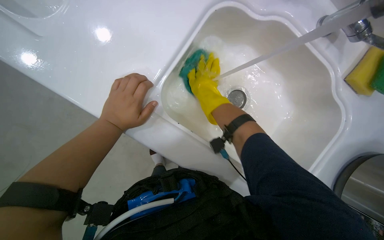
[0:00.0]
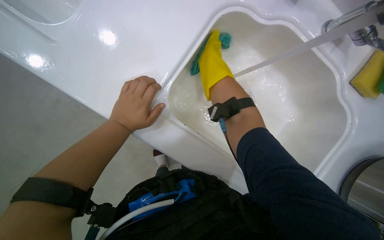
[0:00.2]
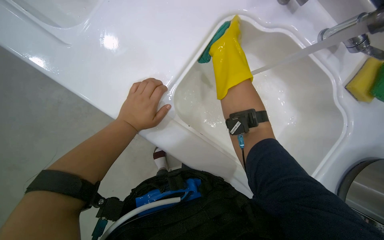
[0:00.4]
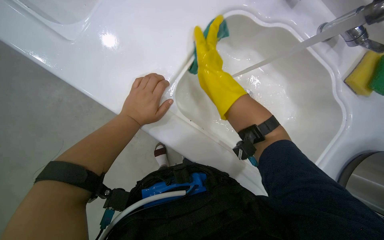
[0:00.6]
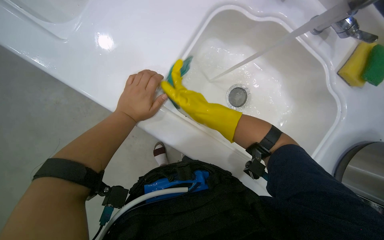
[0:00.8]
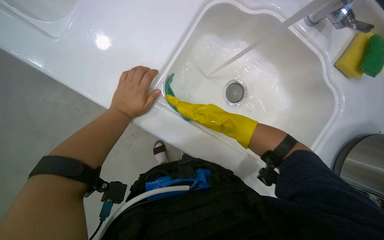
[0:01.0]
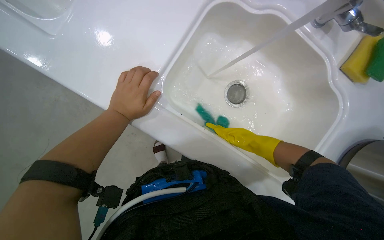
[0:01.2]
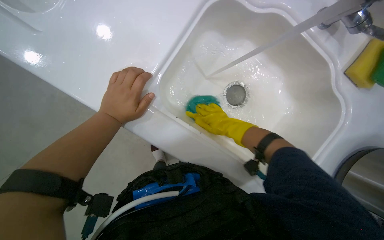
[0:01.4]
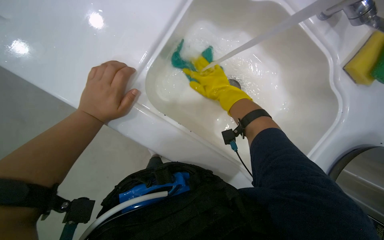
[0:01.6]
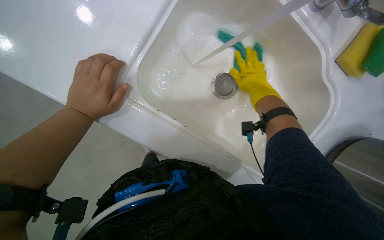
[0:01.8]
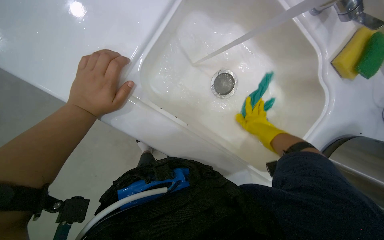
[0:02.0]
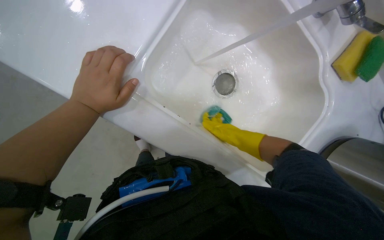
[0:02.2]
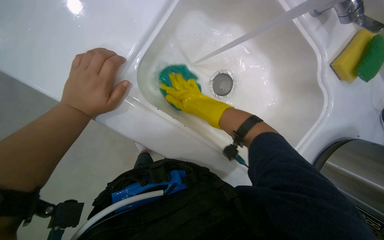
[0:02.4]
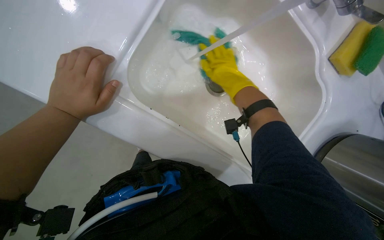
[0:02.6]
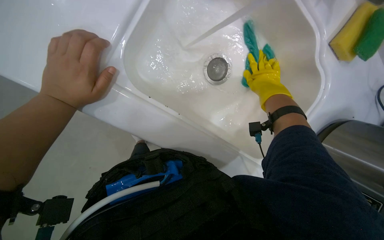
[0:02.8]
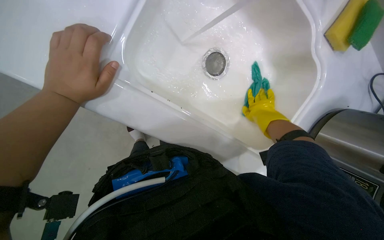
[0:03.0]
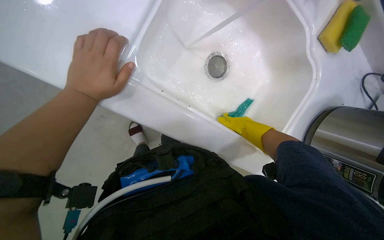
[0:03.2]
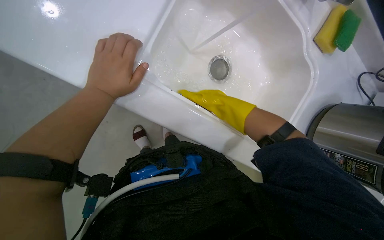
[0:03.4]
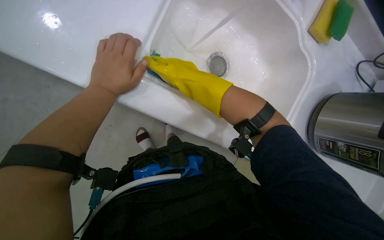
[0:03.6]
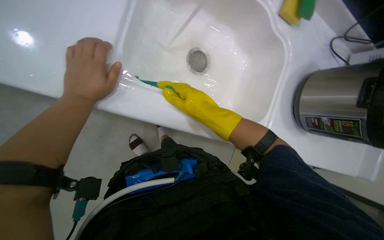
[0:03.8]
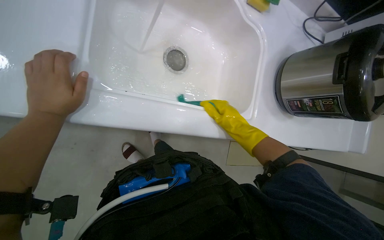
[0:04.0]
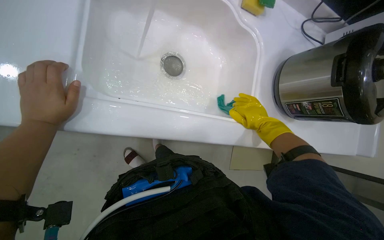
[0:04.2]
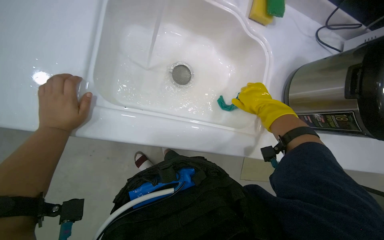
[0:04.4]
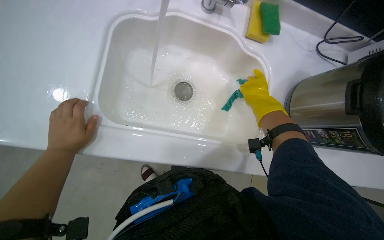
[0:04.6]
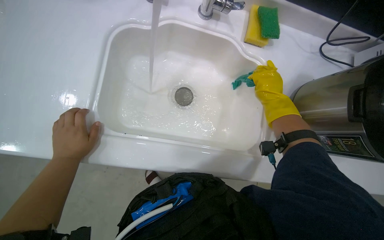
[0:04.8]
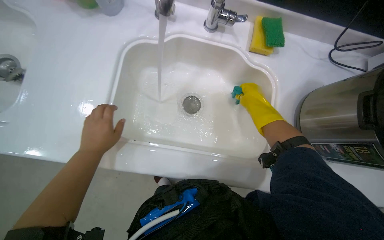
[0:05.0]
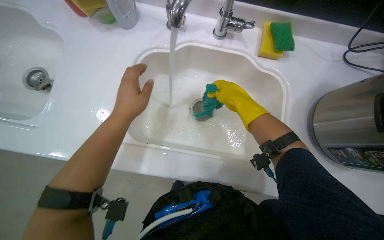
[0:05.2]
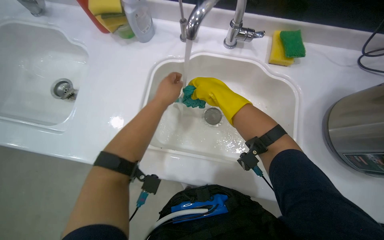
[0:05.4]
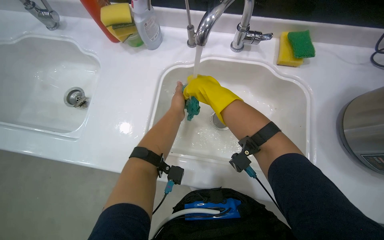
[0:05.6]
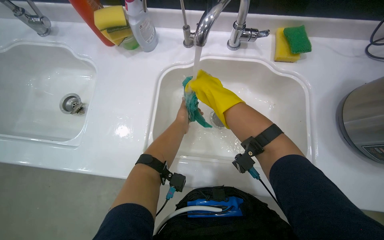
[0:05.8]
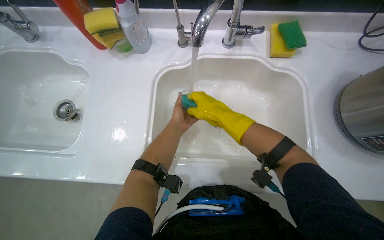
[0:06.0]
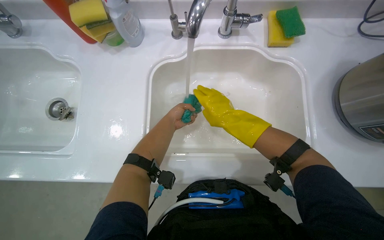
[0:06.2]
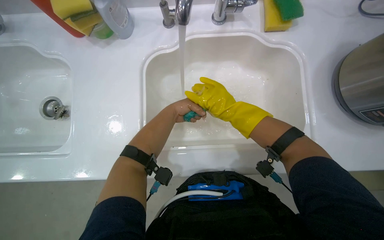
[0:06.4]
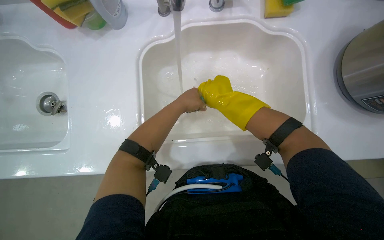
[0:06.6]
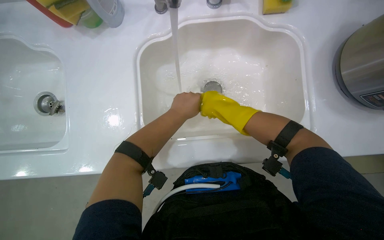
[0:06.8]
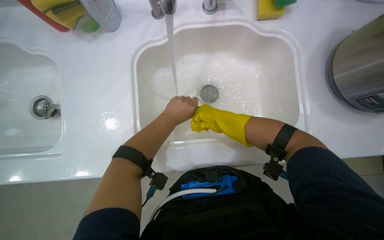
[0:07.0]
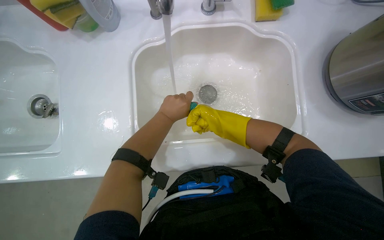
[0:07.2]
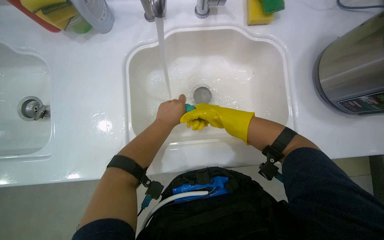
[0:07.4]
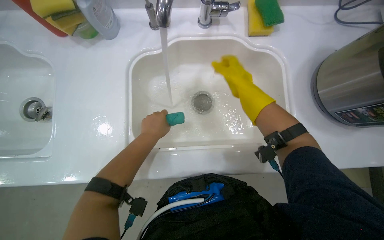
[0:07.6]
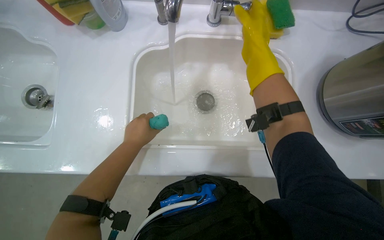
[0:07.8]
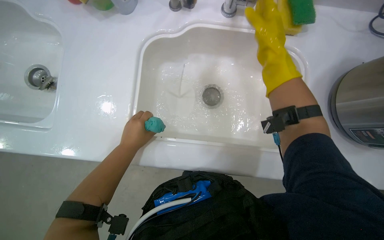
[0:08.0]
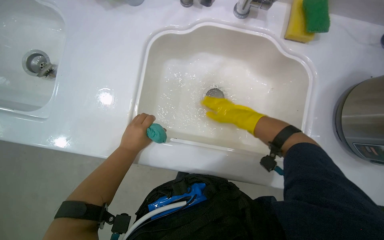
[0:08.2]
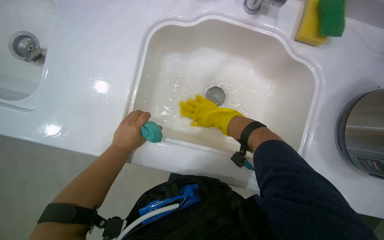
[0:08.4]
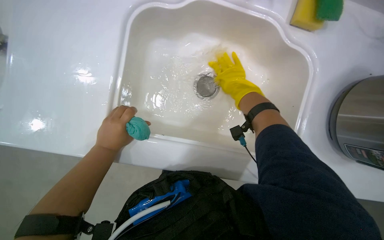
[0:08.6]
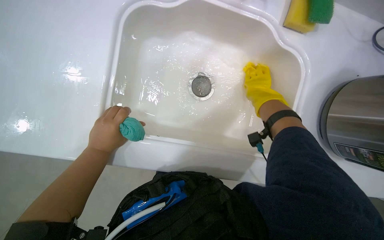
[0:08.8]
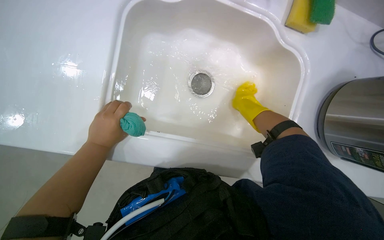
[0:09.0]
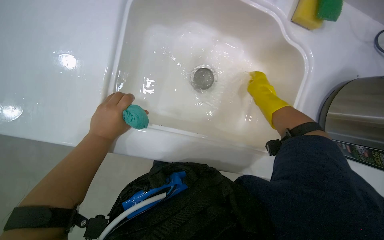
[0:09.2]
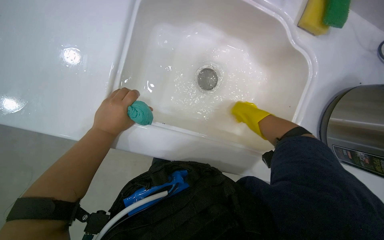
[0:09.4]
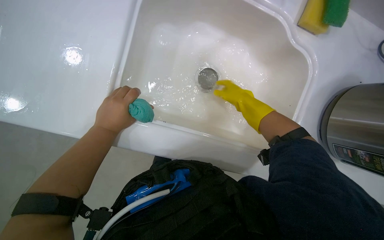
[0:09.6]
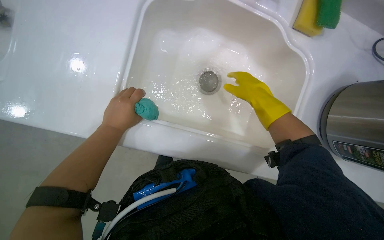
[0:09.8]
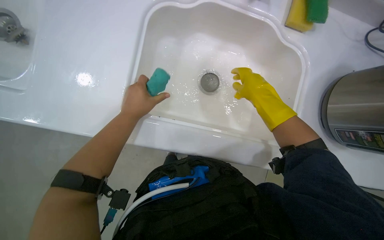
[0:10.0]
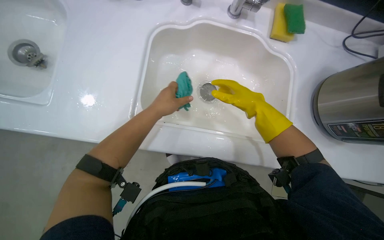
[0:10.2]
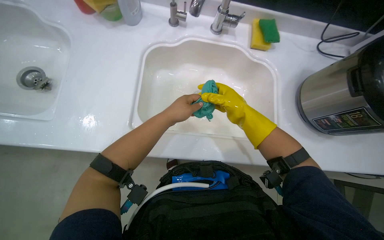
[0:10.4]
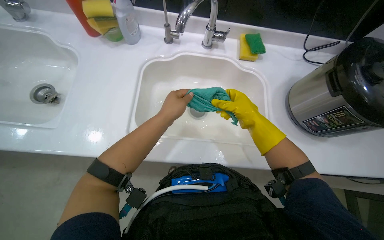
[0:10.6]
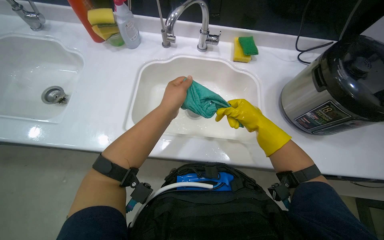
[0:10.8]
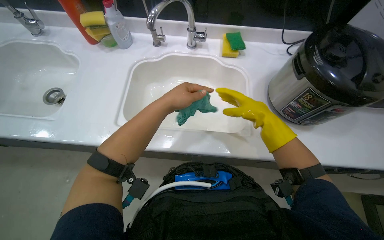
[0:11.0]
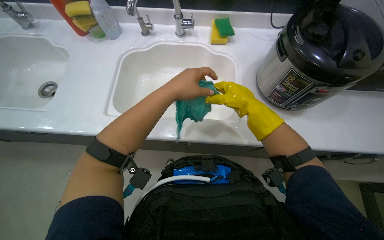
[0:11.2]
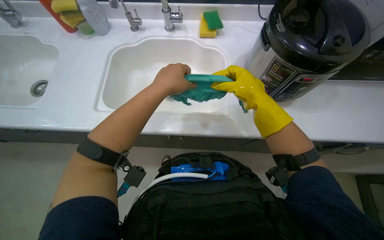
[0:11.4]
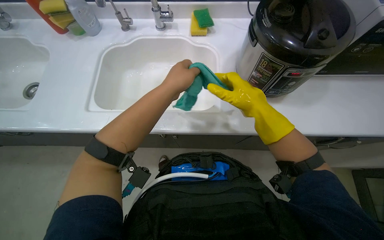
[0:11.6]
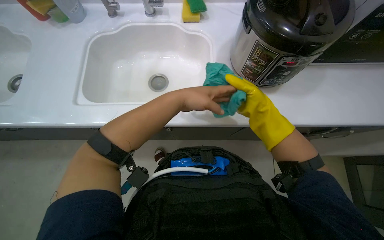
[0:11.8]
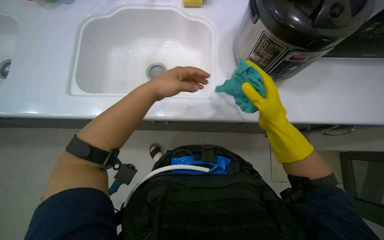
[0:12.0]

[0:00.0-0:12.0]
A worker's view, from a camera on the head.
Job: cleaning kitchen.
The whole recording: Cleaning kitchen counter and sinks. The worker sprays cleaner and wipes down the kitchen counter and both sinks, cleans the sink drains, and disposes of the collected debris.
0:00.0 to 0:01.6: The right hand moves up and down the picture over about 25 cm, changing direction 2 times.
0:01.6 to 0:03.0: The right hand swings left and right, roughly 20 cm each way, with 2 reversals.
0:03.0 to 0:04.4: The right hand moves some 25 cm to the left and comes back.
0:04.4 to 0:06.0: The view swings roughly 20 degrees to the left. The camera pitches upward, by about 15 degrees. The left hand travels to the right by roughly 20 cm. The right hand goes approximately 25 cm to the left.
0:06.0 to 0:07.6: The right hand heads to the right, covering approximately 10 cm, and moves roughly 15 cm farther from the camera and comes back.
0:07.6 to 0:09.0: The left hand moves to the left, about 10 cm; the right hand heads farther from the camera, covering roughly 15 cm.
0:09.0 to 0:10.4: The right hand goes about 15 cm nearer to the camera; the left hand moves to the right, about 15 cm.
0:10.4 to 0:12.0: The left hand is displaced nearer to the camera by some 10 cm. The right hand moves to the right, roughly 20 cm.

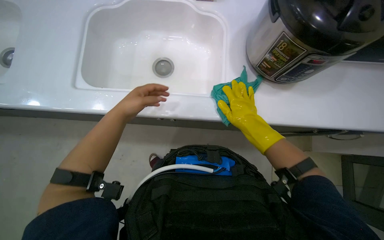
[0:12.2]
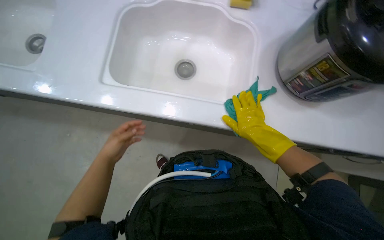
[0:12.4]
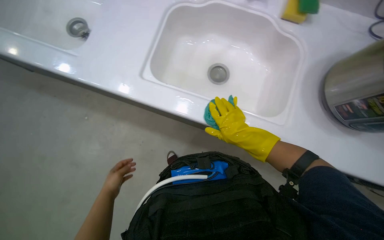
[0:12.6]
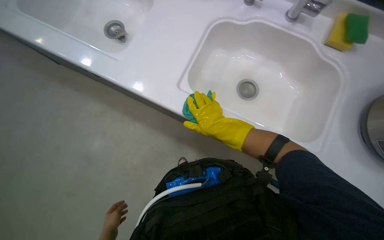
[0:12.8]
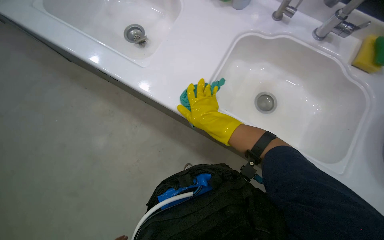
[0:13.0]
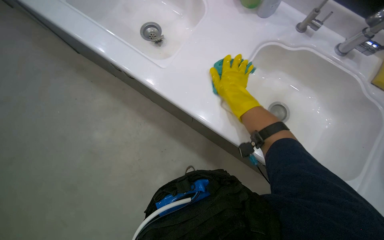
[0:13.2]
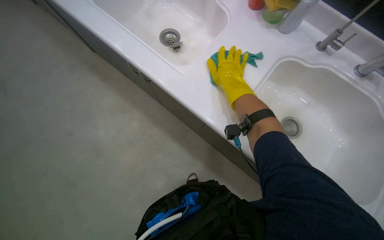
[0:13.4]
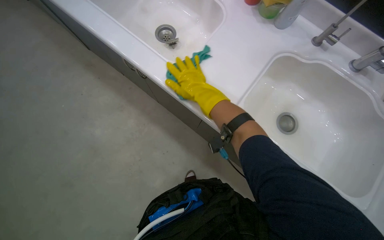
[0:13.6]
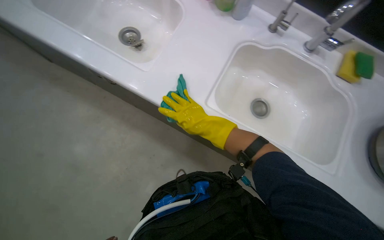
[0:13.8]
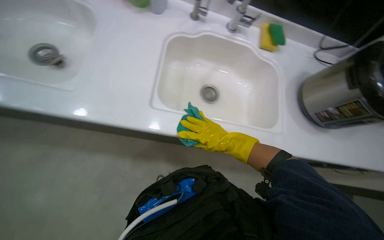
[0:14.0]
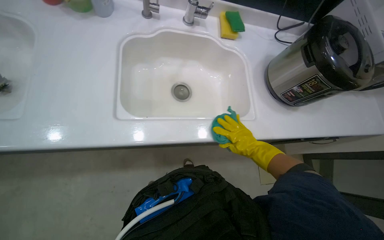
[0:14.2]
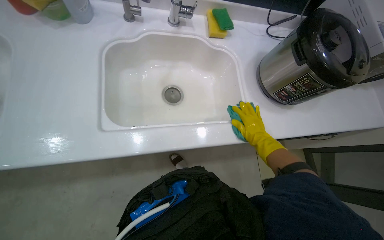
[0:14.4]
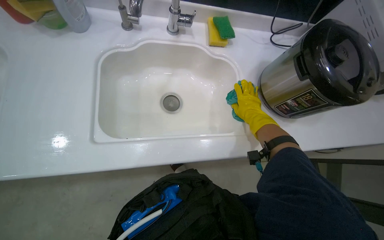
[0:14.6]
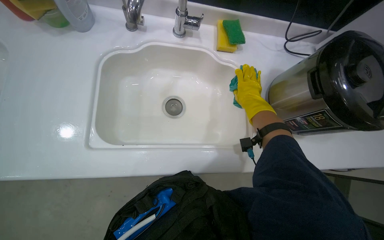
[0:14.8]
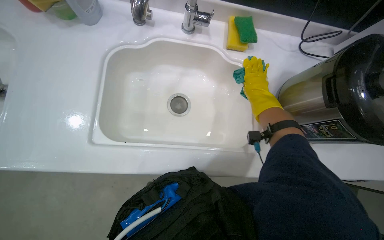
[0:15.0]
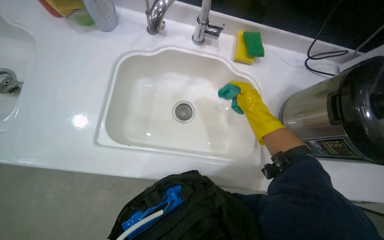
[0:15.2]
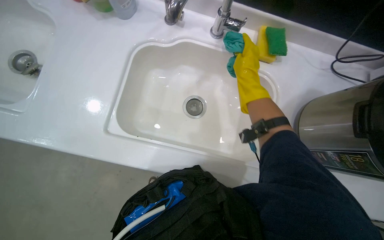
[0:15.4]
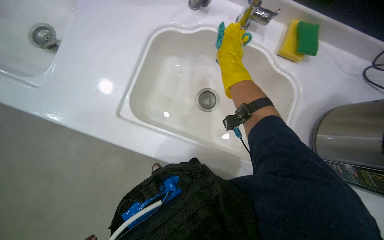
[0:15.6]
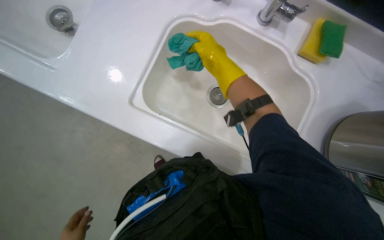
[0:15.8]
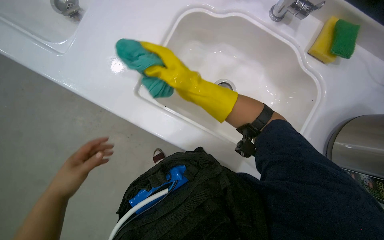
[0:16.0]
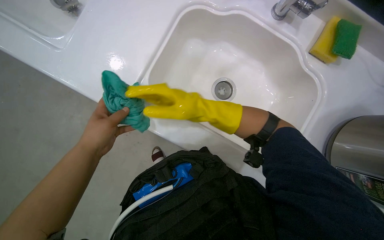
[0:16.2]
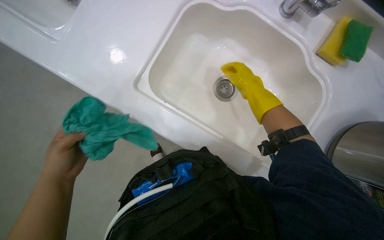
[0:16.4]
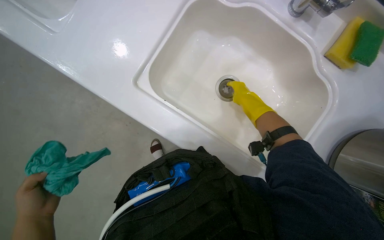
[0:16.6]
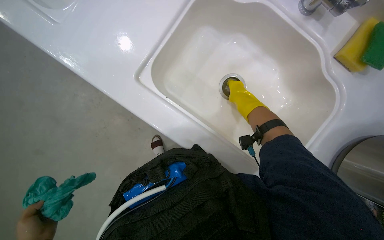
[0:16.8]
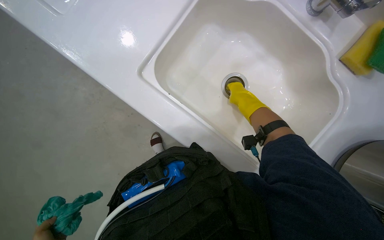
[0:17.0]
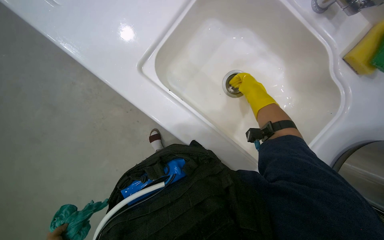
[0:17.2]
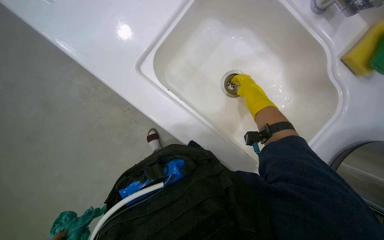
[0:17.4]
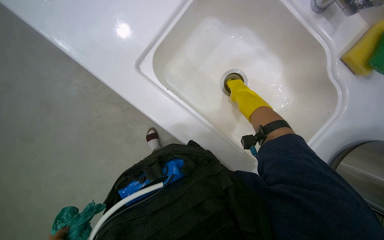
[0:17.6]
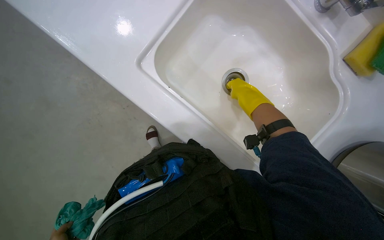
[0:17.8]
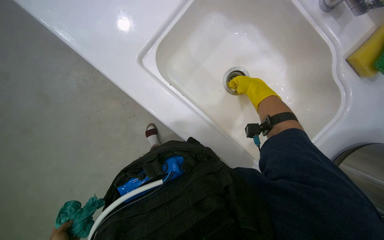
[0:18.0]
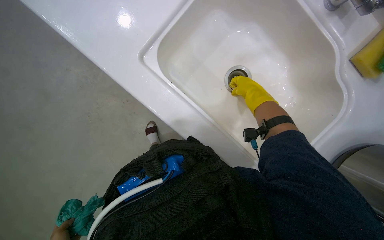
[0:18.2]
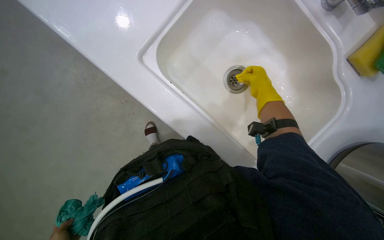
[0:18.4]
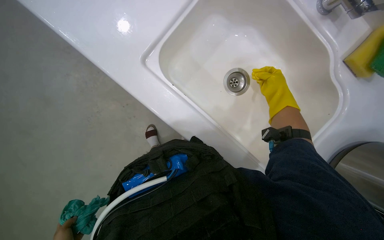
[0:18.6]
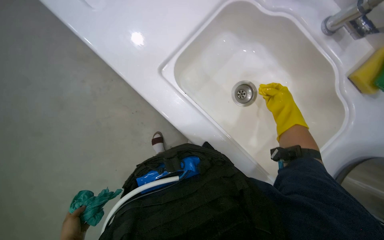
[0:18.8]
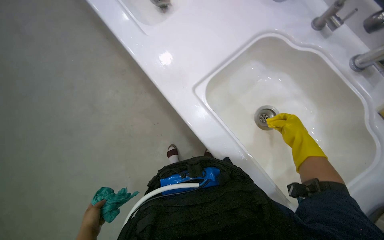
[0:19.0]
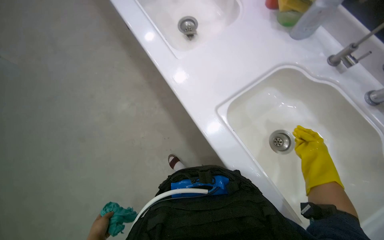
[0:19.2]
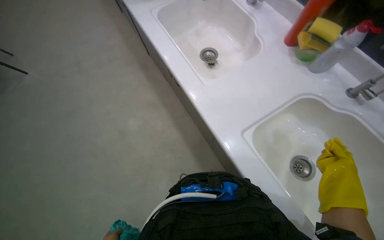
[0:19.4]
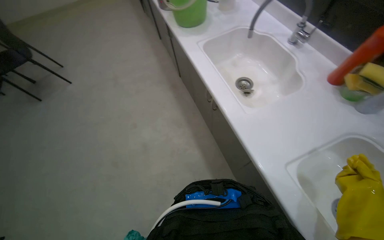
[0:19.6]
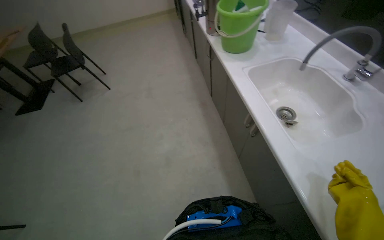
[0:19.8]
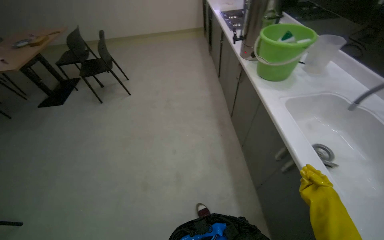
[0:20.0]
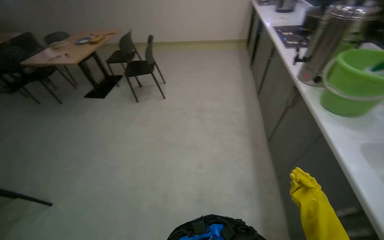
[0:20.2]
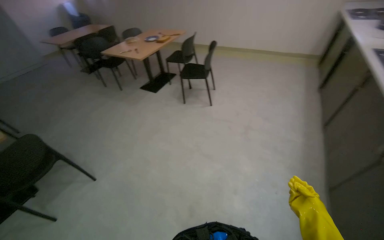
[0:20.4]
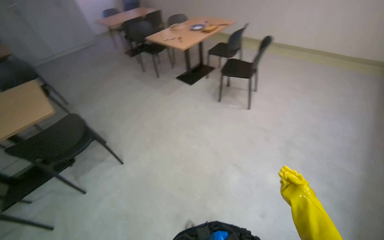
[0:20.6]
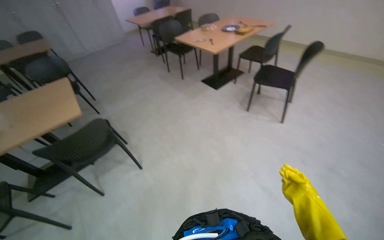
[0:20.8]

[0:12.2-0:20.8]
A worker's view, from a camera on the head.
Job: cleaning kitchen.
The whole recording: Cleaning kitchen counter and sinks. The worker sprays cleaner and wipes down the kitchen counter and both sinks, cleans the sink drains, and disposes of the collected debris.
0:12.2 to 0:13.6: The head turns to the left by some 30 degrees. The view tips upward by some 15 degrees. The right hand moves to the left and up the picture, some 40 cm.
0:13.6 to 0:15.0: The head turns to the right by about 35 degrees.
0:15.0 to 0:16.6: The scene rotates clockwise by approximately 30 degrees. The right hand goes to the left and returns, approximately 35 cm each way.
0:18.0 to 0:19.4: The wearer looks about 30 degrees further to the left. The view tilts about 30 degrees upward.
0:19.4 to 0:20.8: The camera is carried some 90 cm. The wearer looks roughly 90 degrees further to the left. The view tips upward by approximately 20 degrees.
